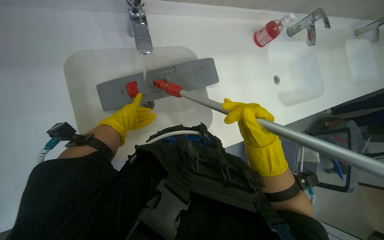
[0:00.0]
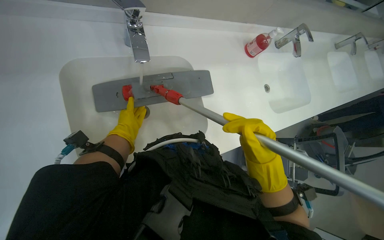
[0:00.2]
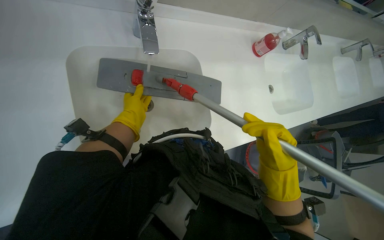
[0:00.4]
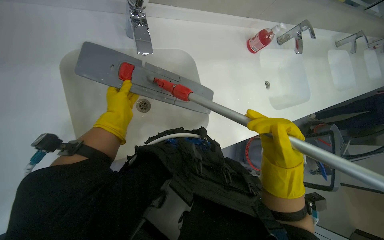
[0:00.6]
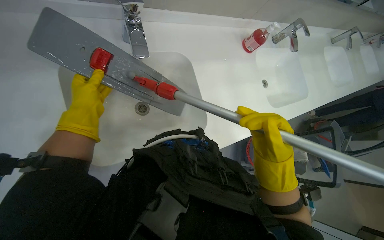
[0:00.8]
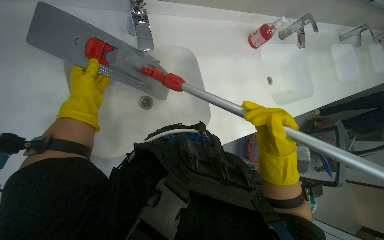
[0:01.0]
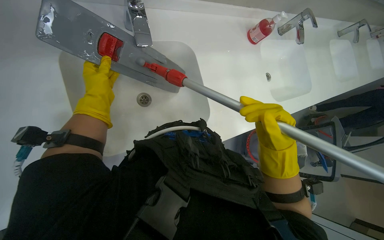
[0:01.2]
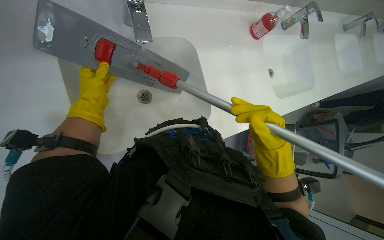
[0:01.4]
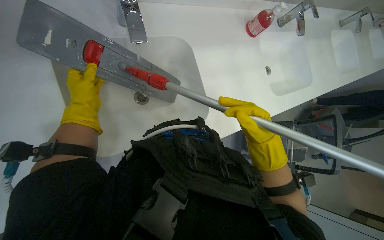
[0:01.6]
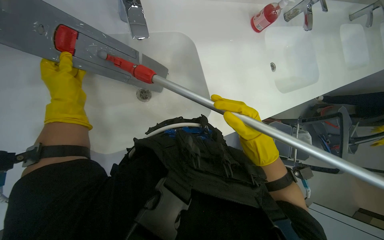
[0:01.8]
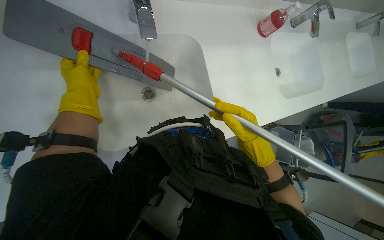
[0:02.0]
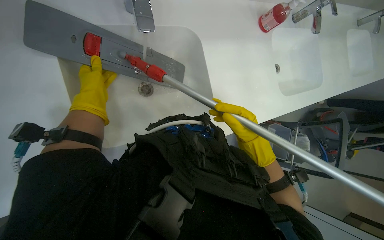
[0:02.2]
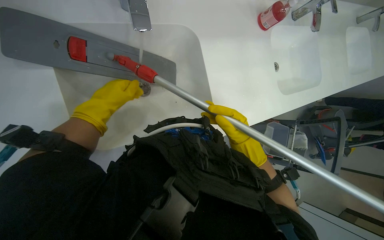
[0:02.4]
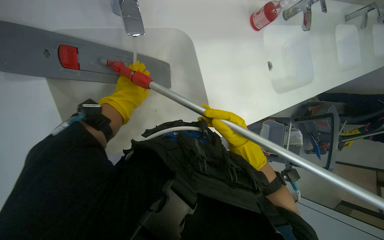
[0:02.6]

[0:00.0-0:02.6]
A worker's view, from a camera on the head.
Job: wiping surfaces.
The whole recording: Cleaning sinks and countertop. The worker cleans the sinks and countertop with a mop.
0:01.2 to 0:02.6: The right hand is displaced farther from the camera by some 15 cm, while the left hand is displaced to the right by roughly 10 cm.

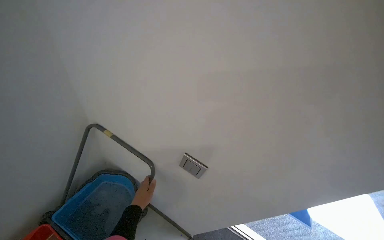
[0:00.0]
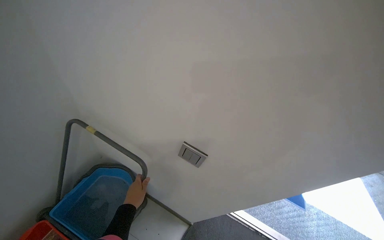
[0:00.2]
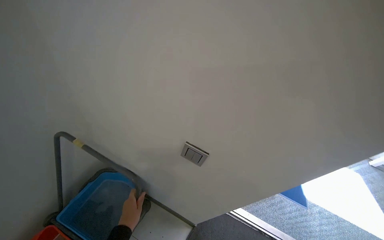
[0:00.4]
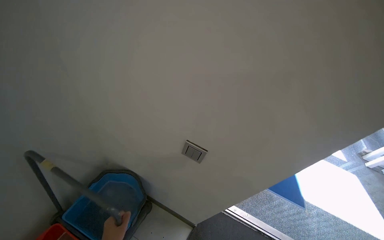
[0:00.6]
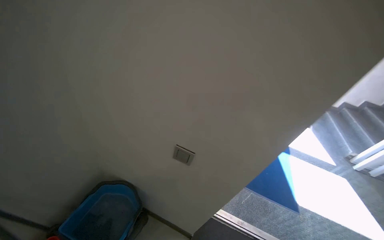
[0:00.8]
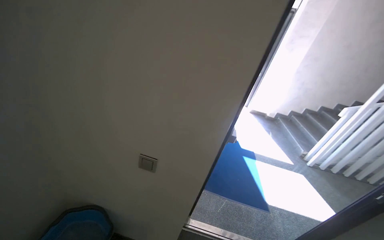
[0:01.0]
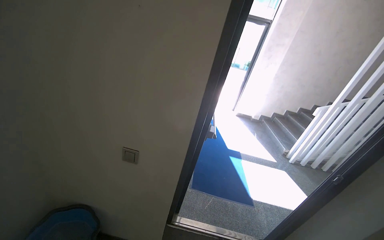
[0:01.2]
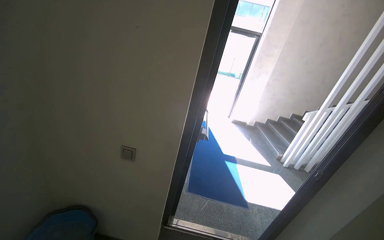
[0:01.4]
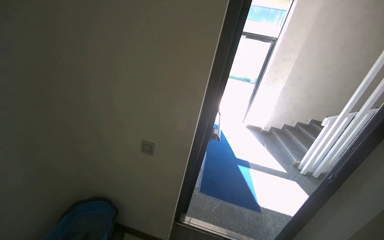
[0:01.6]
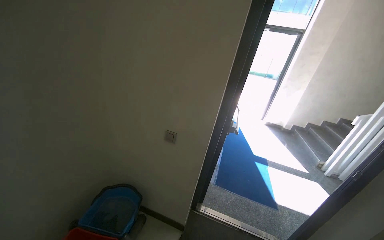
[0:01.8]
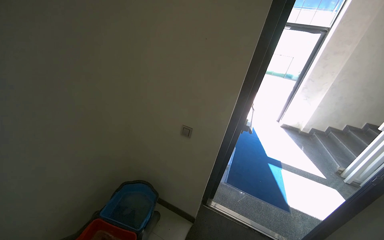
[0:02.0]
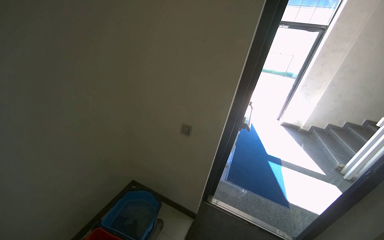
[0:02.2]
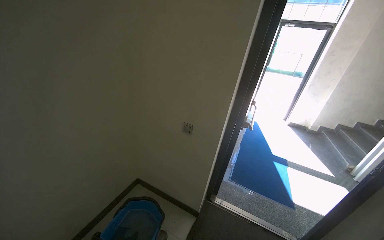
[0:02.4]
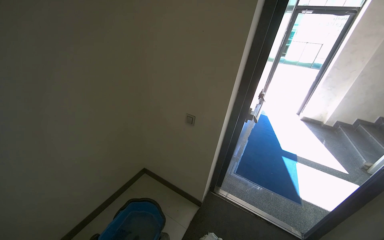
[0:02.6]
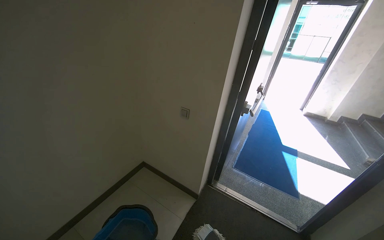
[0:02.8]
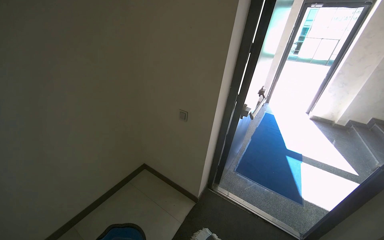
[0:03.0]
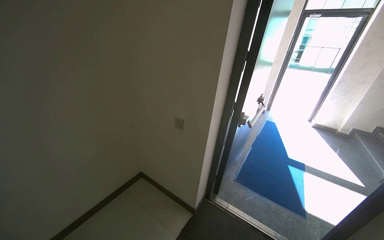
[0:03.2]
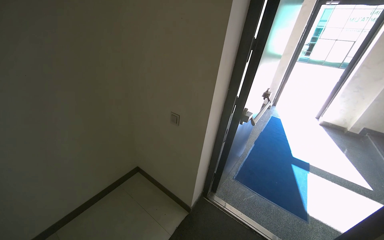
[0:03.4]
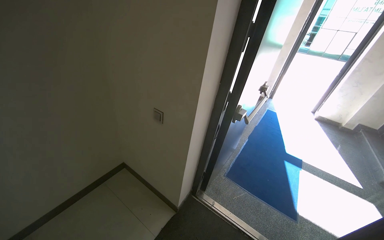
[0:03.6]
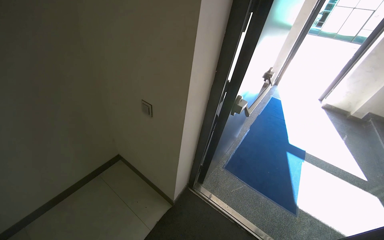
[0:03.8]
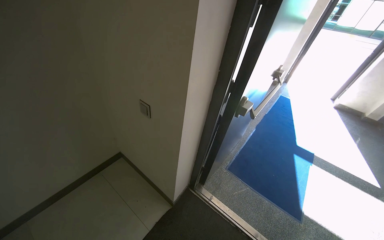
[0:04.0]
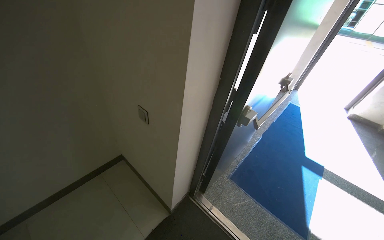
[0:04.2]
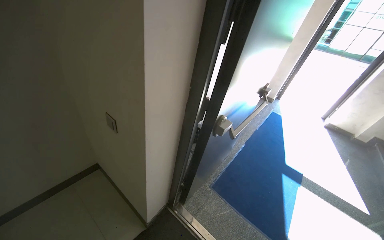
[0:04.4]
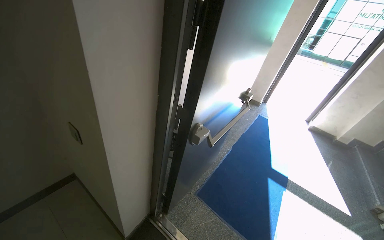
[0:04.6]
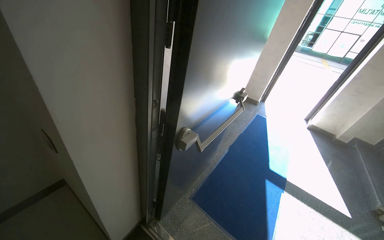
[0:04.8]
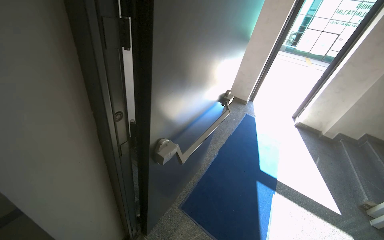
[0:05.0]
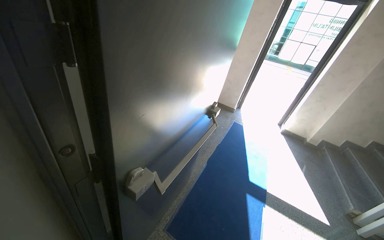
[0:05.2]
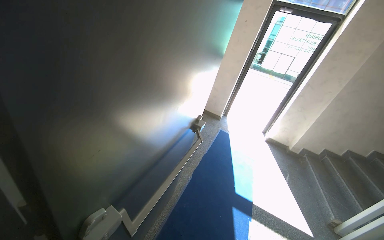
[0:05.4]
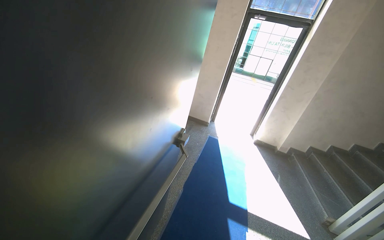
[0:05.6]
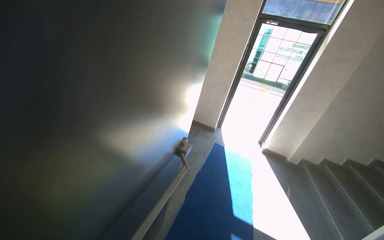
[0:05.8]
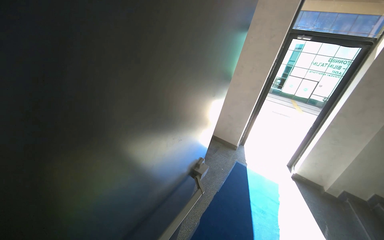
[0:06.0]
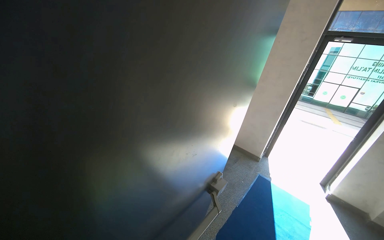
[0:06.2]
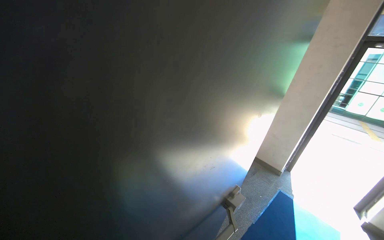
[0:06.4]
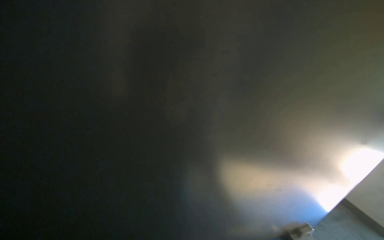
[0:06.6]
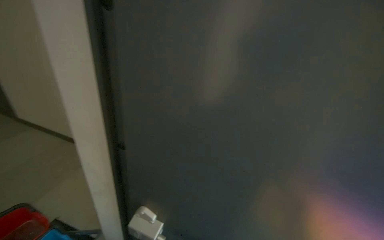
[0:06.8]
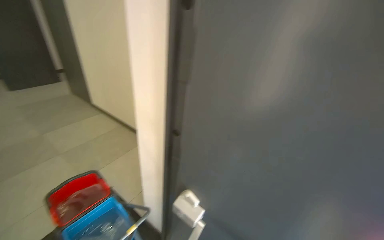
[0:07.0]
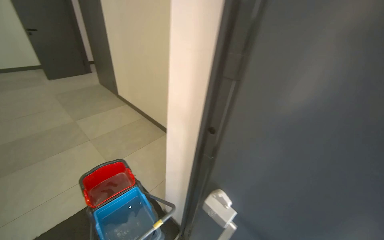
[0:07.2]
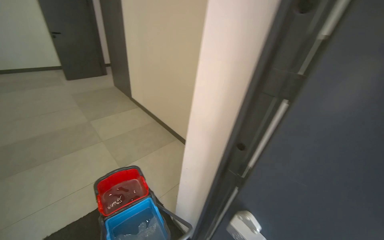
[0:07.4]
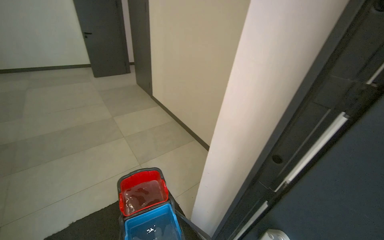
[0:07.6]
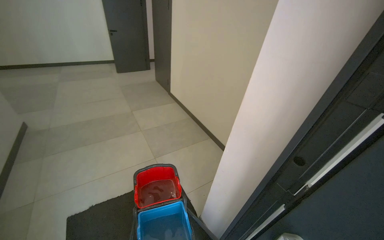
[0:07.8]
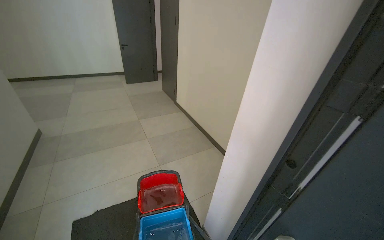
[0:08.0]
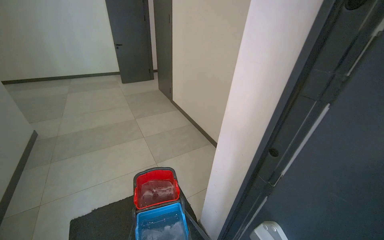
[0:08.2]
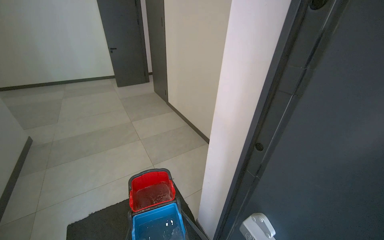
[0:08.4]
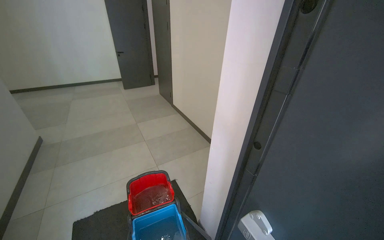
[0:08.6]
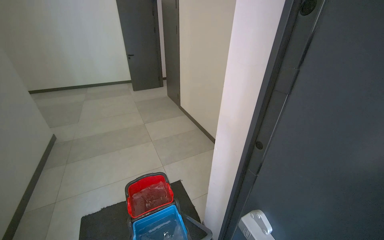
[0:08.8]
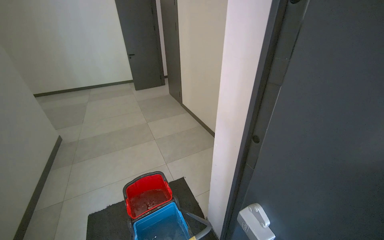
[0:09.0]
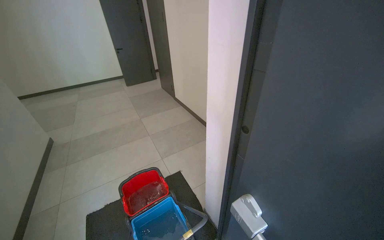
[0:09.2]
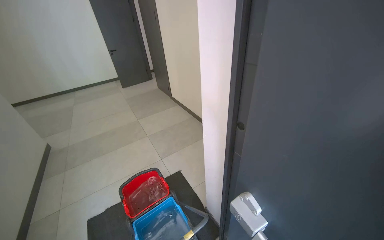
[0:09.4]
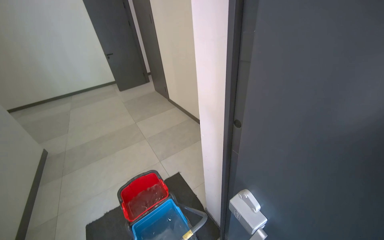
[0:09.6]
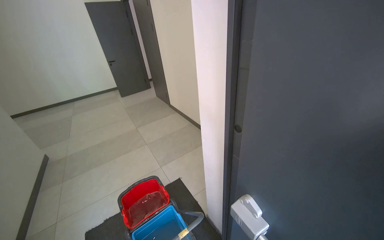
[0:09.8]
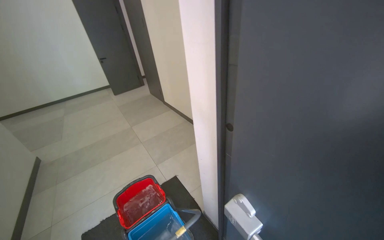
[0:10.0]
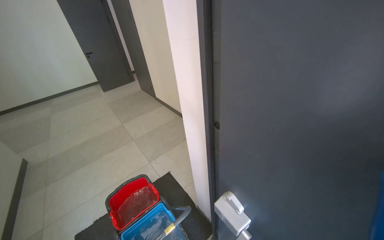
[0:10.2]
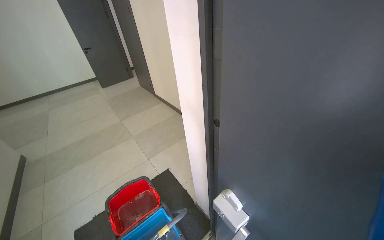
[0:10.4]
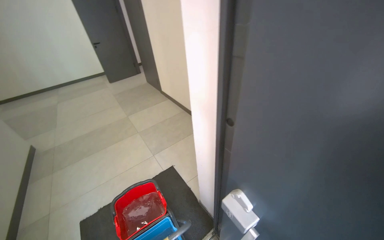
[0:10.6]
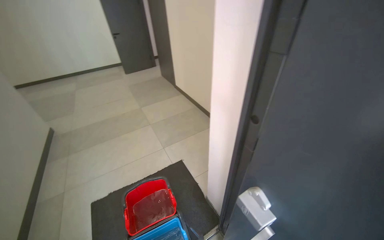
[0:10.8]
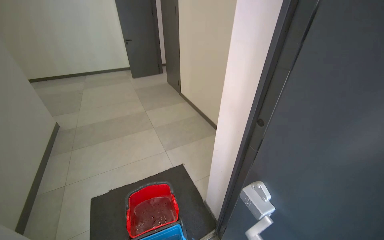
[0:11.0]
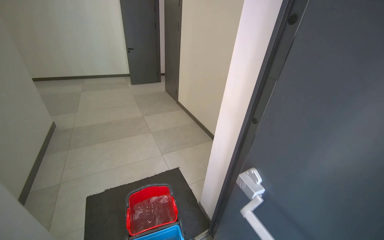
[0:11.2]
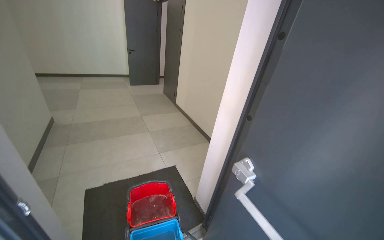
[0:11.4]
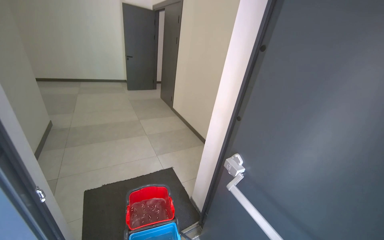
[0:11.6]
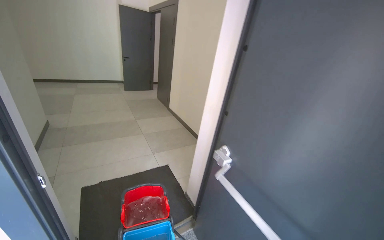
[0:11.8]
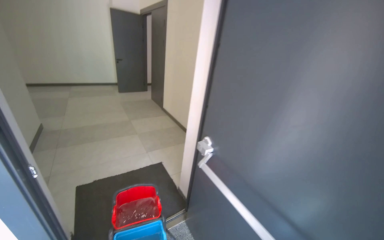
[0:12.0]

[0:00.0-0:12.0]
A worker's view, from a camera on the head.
Job: mopping floor.
The whole recording: Mopping hallway floor. The worker mops the floor in the hallway.
0:00.0 to 0:01.6: The camera is carried roughly 60 cm. The head turns to the right by about 20 degrees. The view tips upward by approximately 20 degrees.
0:01.6 to 0:03.0: The view pans to the left by roughly 20 degrees.
0:03.0 to 0:04.4: The camera is carried roughly 70 cm.
0:04.4 to 0:06.0: The wearer moves some 80 cm. The camera pitches upward, by roughly 15 degrees.
0:06.0 to 0:07.6: The wearer's head swings about 55 degrees to the left.
0:10.4 to 0:12.0: The camera is carried some 60 cm.

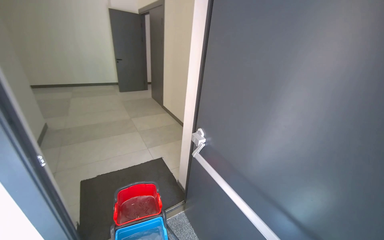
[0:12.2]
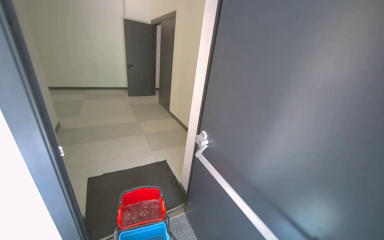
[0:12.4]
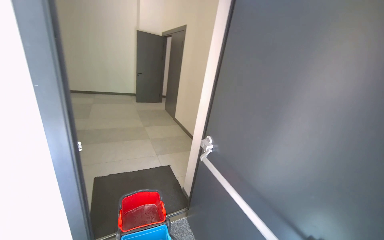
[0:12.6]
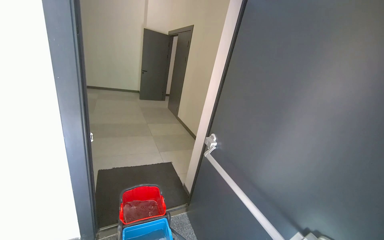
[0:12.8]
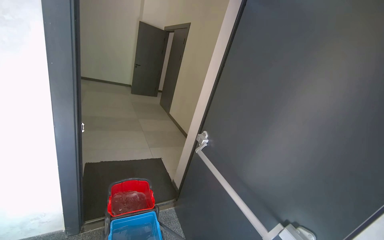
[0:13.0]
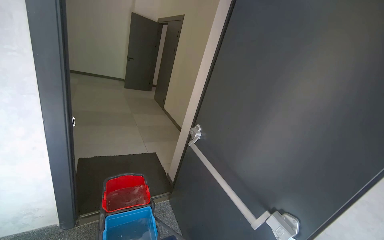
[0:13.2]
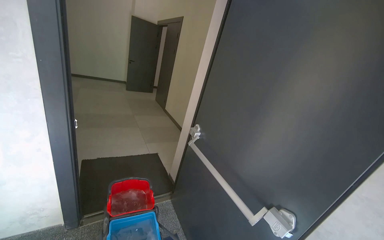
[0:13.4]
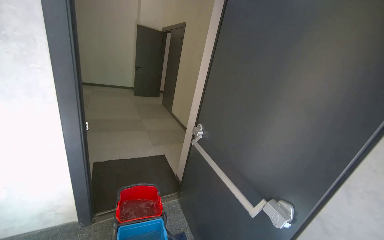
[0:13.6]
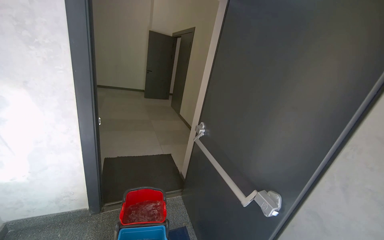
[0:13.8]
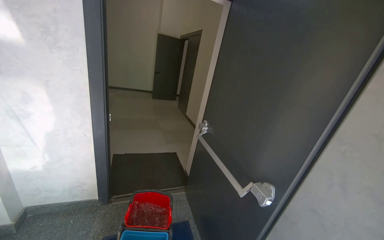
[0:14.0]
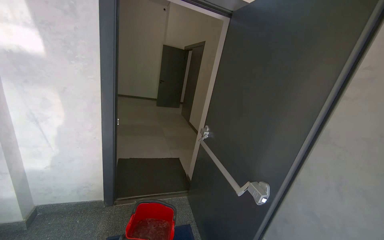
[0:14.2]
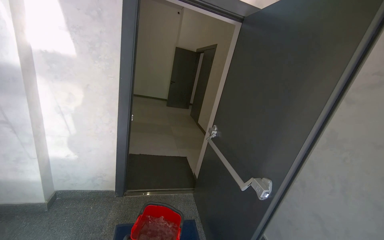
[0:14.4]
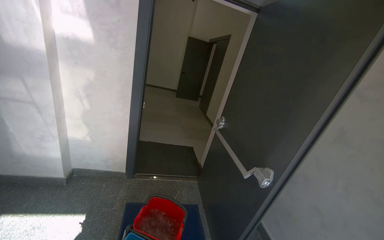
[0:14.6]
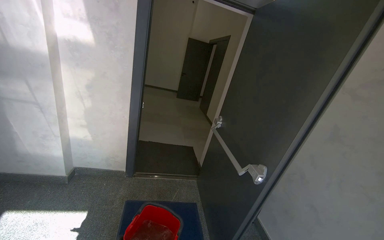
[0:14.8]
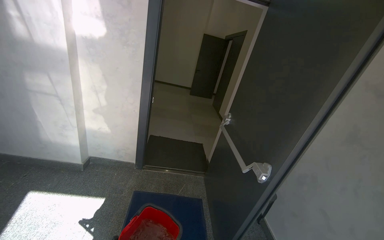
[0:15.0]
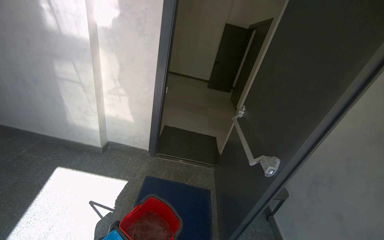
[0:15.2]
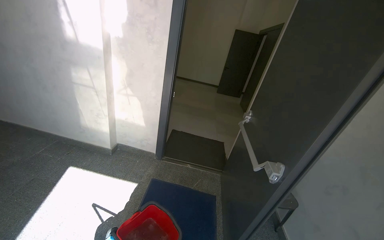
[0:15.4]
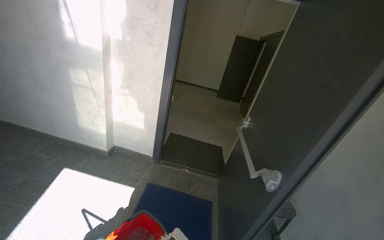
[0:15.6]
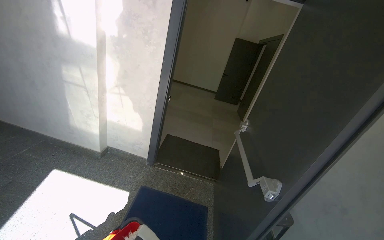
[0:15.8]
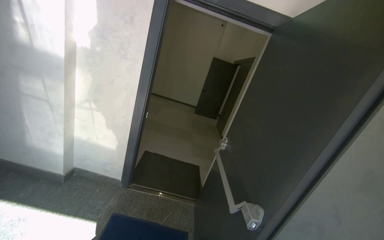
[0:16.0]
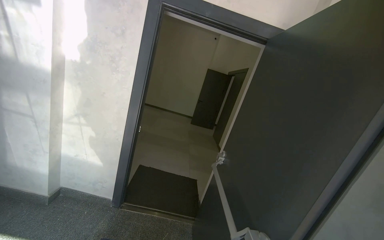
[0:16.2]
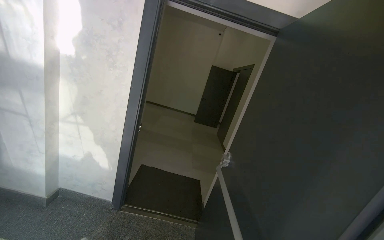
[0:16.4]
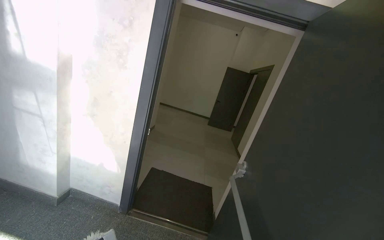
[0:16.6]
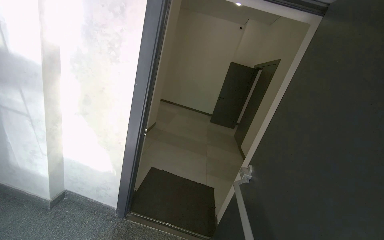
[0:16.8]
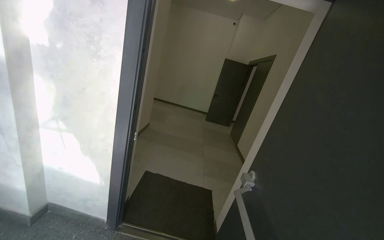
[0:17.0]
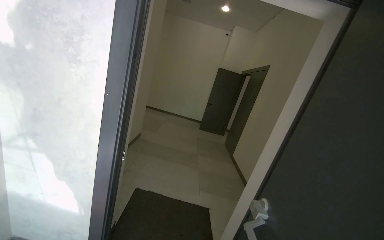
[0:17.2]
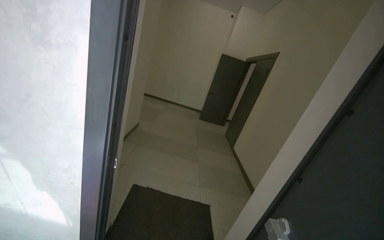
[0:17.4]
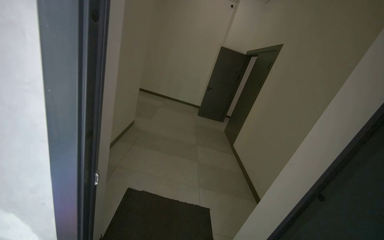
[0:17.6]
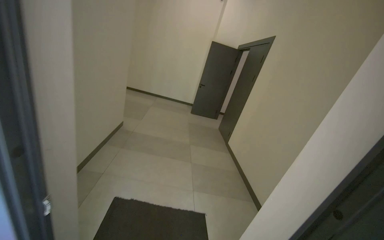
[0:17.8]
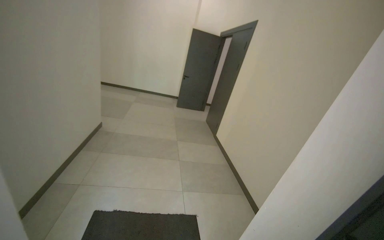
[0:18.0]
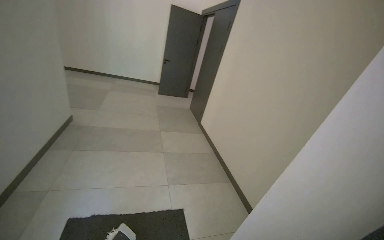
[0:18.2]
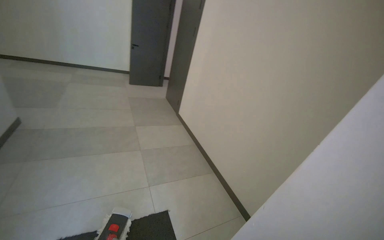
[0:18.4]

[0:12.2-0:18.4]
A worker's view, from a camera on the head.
Job: mopping floor.
The whole recording: Mopping hallway floor. The worker mops the floor in the hallway.
0:12.2 to 0:13.8: The head travels some 50 cm.
0:13.8 to 0:15.4: The camera travels about 40 cm. The wearer's head swings some 30 degrees to the left.
0:15.4 to 0:16.8: The camera is carried some 60 cm.
0:16.8 to 0:18.4: The wearer moves approximately 1.5 m. The wearer's head swings about 30 degrees to the right. The view tips downward by some 20 degrees.
